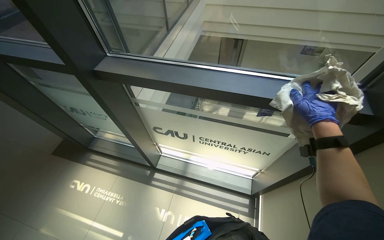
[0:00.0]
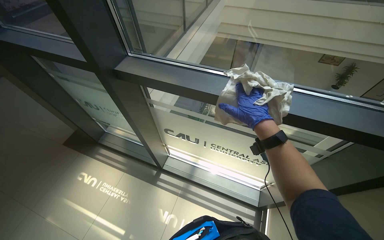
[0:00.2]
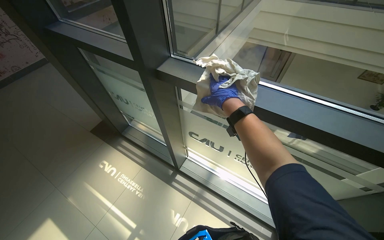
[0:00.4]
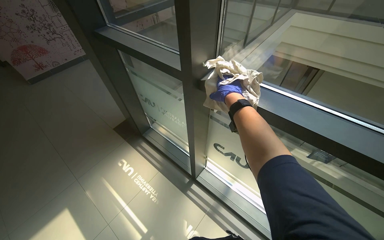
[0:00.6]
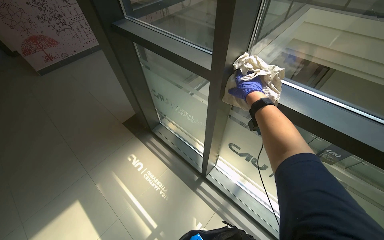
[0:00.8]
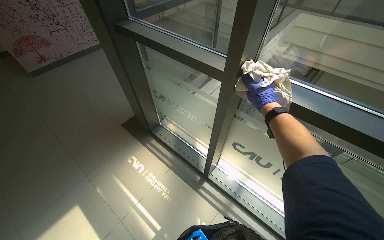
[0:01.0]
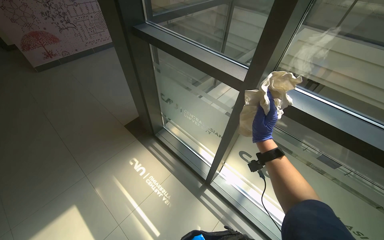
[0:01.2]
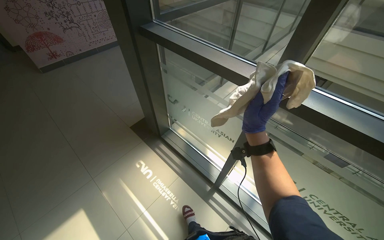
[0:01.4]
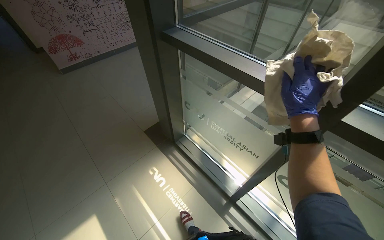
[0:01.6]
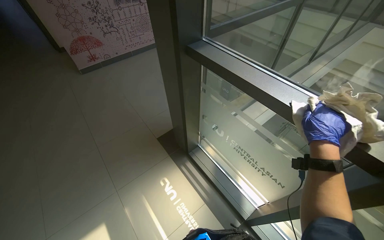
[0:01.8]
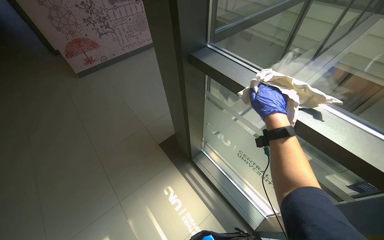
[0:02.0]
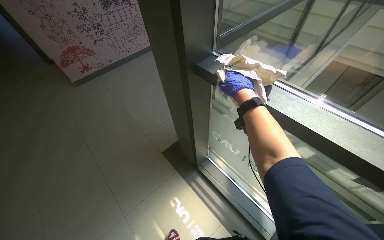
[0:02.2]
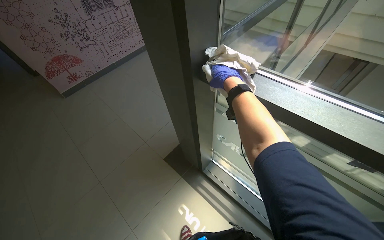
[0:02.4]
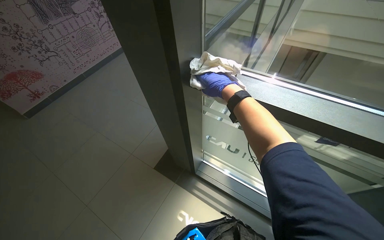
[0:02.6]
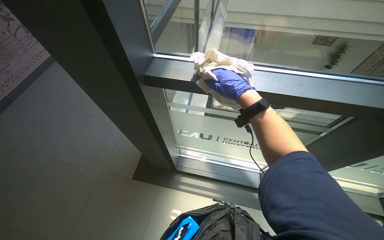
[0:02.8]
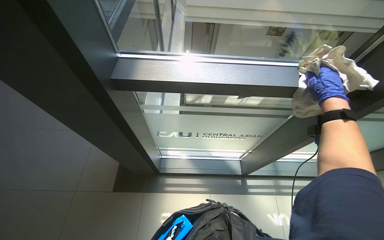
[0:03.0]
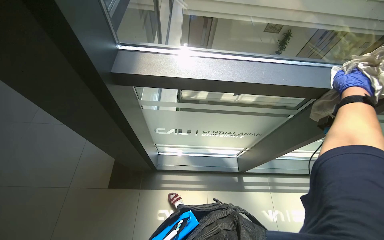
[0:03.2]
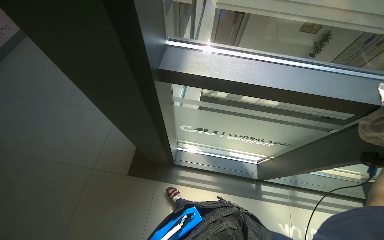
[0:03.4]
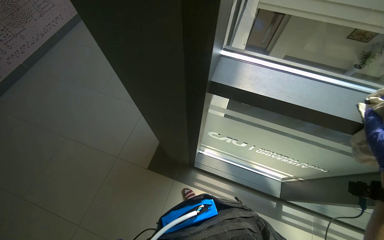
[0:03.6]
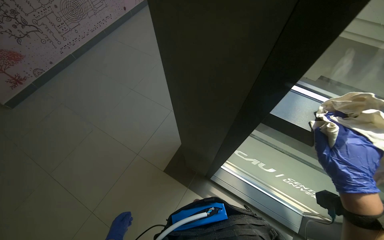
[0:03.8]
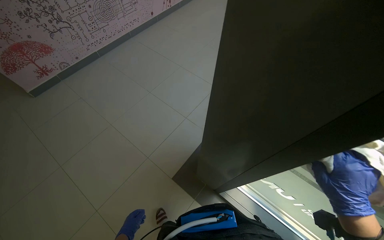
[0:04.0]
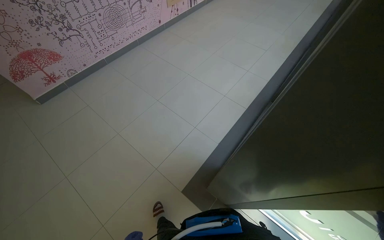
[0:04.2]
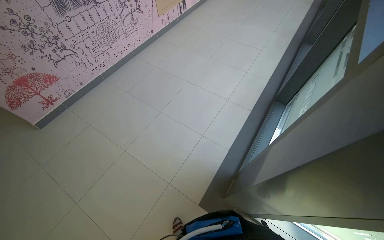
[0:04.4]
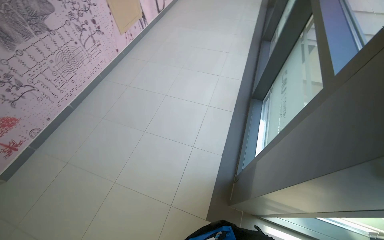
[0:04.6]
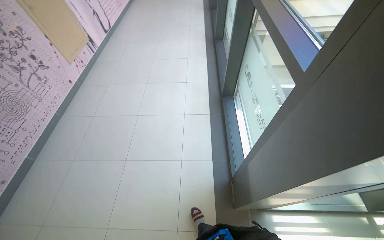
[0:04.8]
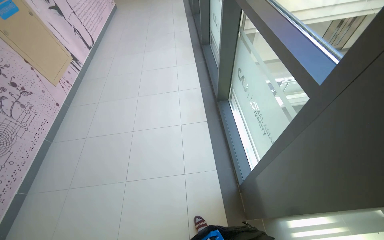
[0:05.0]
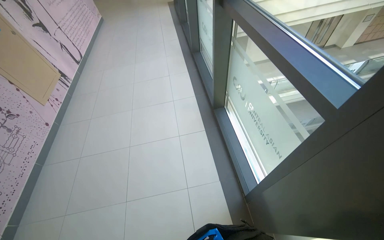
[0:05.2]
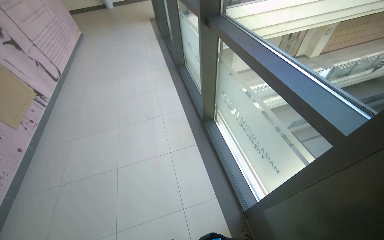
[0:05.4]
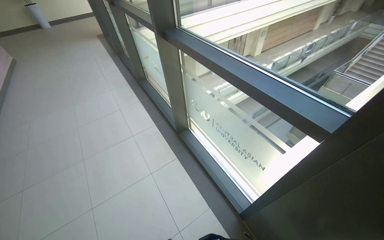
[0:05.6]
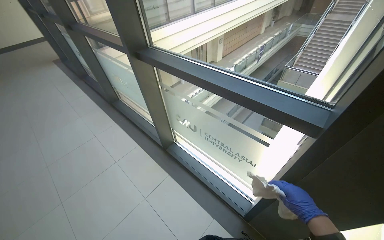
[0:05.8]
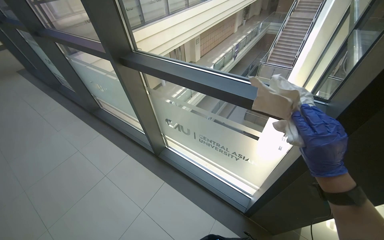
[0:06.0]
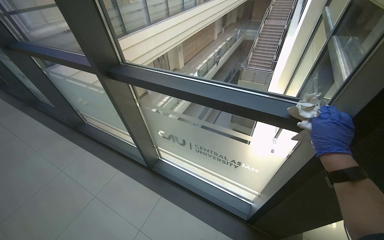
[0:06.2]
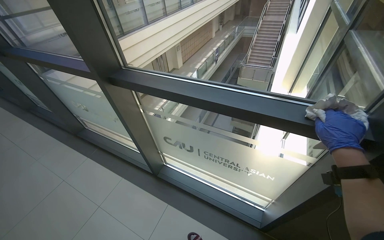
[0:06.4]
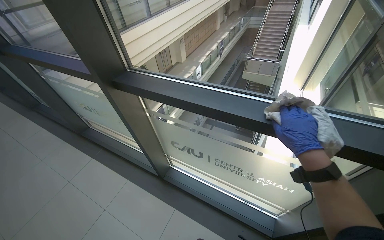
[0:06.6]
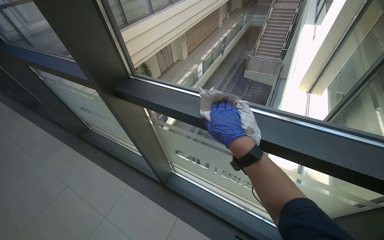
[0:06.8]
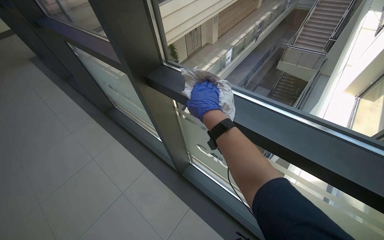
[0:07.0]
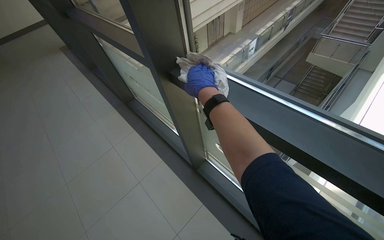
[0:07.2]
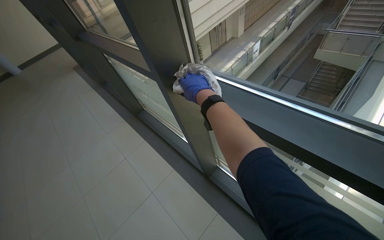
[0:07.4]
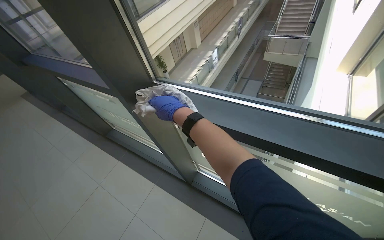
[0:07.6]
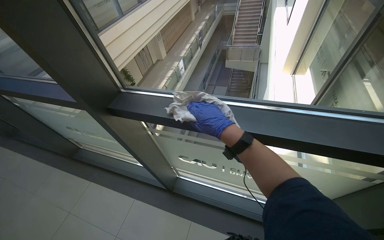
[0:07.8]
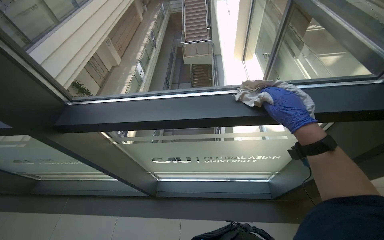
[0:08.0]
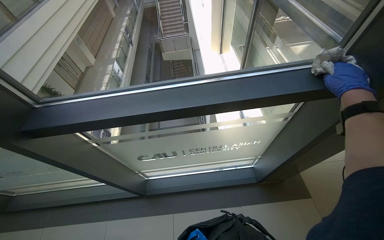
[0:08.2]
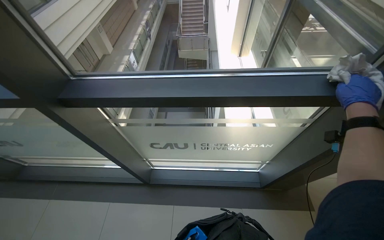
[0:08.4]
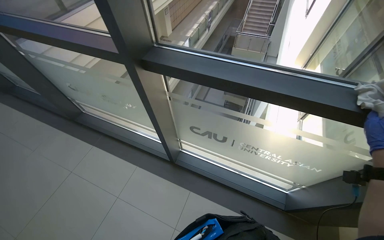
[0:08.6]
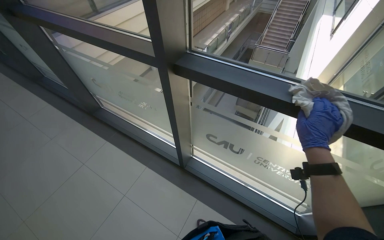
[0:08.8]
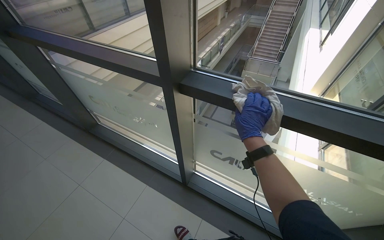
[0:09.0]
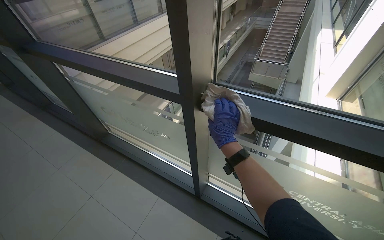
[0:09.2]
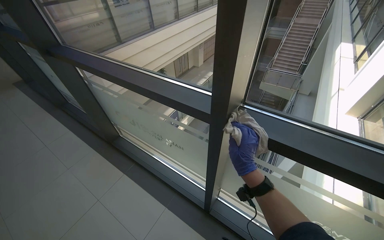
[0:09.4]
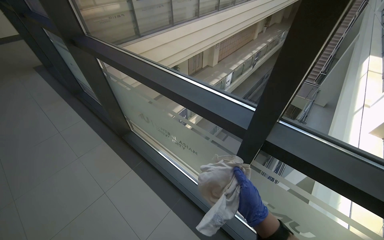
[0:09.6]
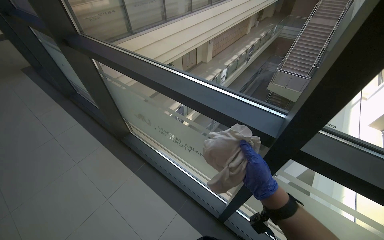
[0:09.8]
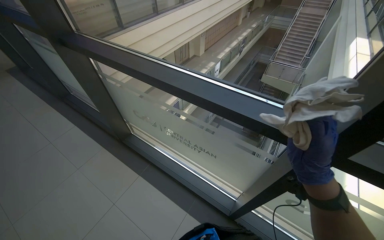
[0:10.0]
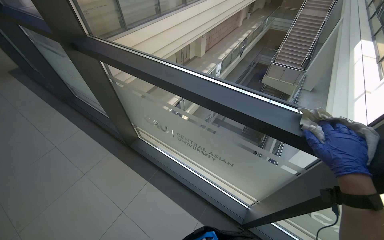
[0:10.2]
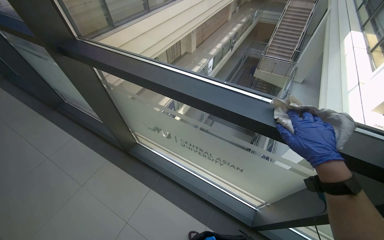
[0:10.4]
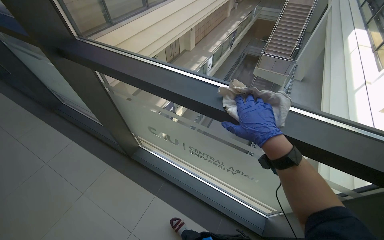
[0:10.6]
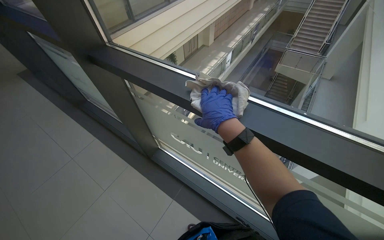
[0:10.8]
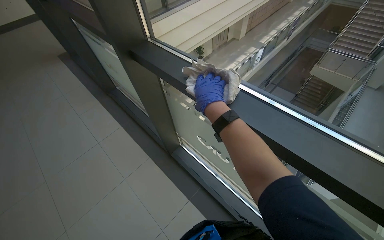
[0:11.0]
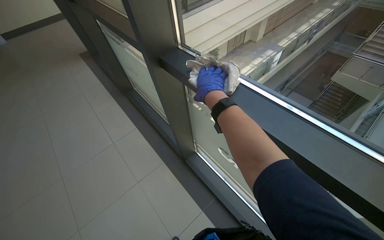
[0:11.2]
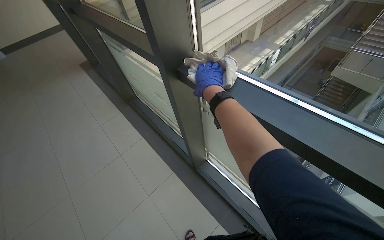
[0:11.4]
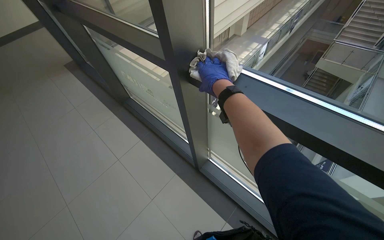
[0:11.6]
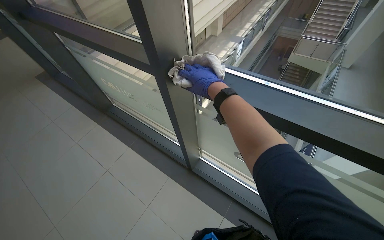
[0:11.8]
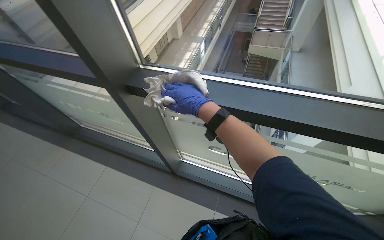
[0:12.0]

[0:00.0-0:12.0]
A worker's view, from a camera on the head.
Job: wiping surfaces.
The whole recording: Wiping window frames. The worker wipes the window frames with a cloth.
0:00.0 to 0:01.6: The head travels some 60 cm. The wearer looks about 30 degrees further to the left.
0:01.6 to 0:03.0: The head travels about 50 cm. The head rotates about 45 degrees to the right.
0:04.4 to 0:06.0: The camera is carried roughly 80 cm. The wearer looks about 90 degrees further to the right. The view tips upward by roughly 15 degrees.
0:06.0 to 0:07.6: The camera travels approximately 50 cm.
0:09.0 to 0:10.4: The camera travels some 70 cm.

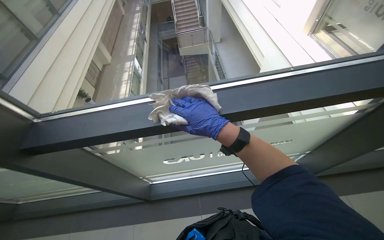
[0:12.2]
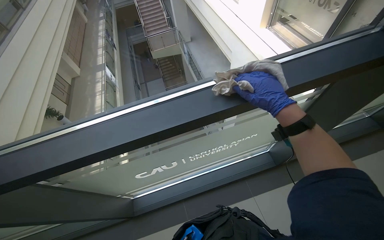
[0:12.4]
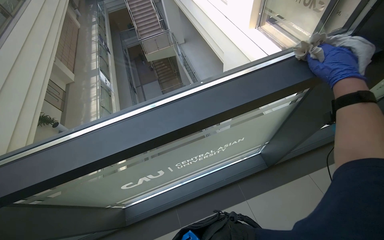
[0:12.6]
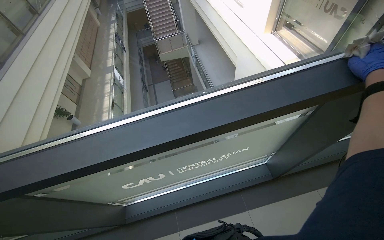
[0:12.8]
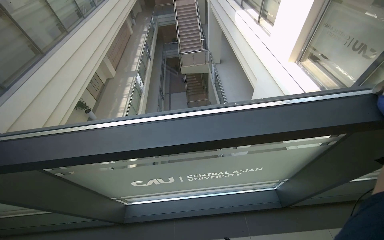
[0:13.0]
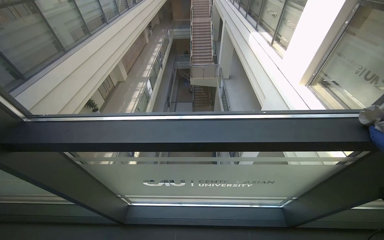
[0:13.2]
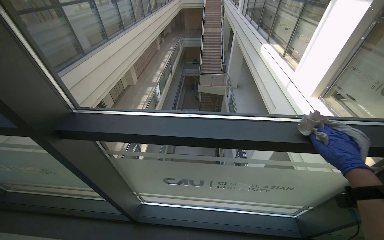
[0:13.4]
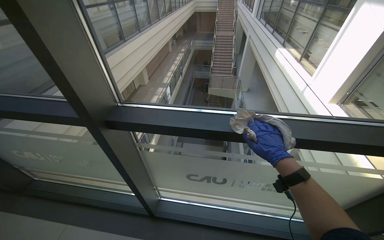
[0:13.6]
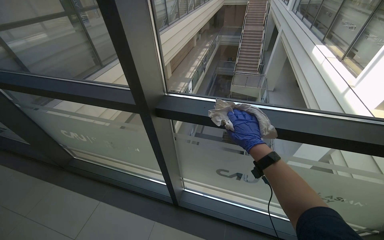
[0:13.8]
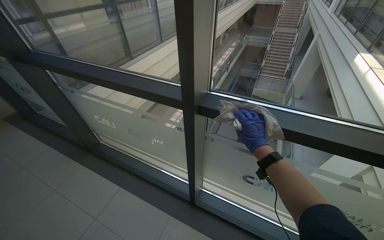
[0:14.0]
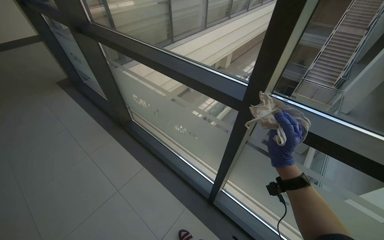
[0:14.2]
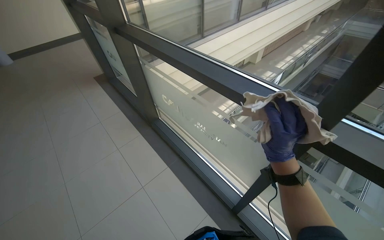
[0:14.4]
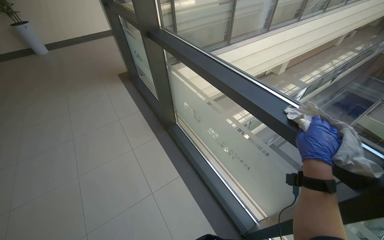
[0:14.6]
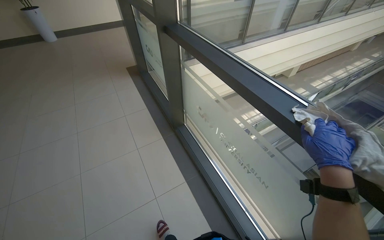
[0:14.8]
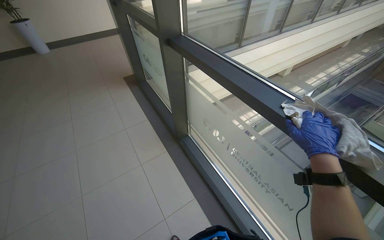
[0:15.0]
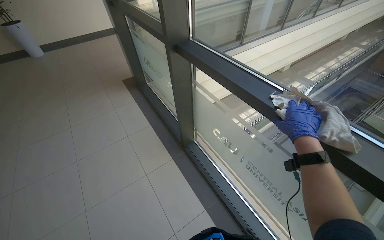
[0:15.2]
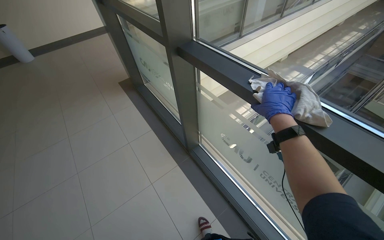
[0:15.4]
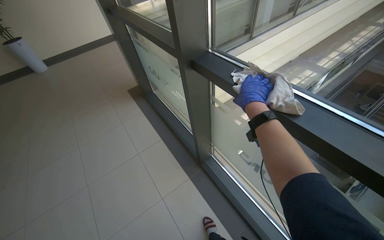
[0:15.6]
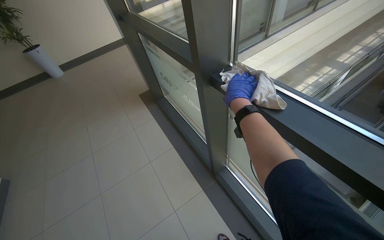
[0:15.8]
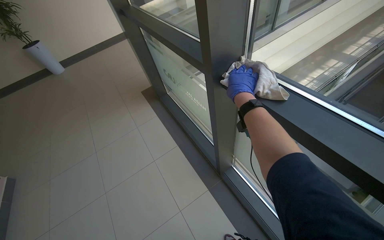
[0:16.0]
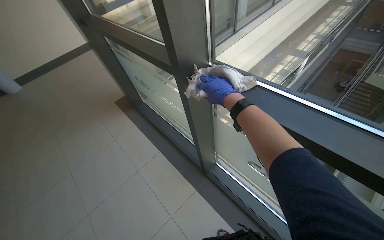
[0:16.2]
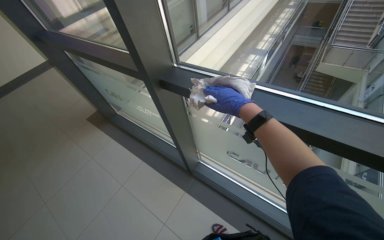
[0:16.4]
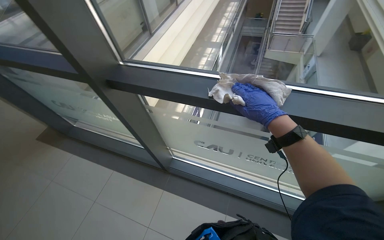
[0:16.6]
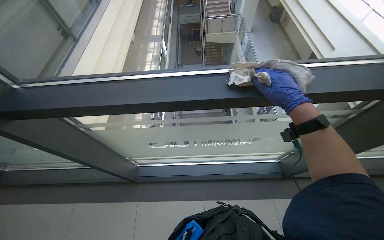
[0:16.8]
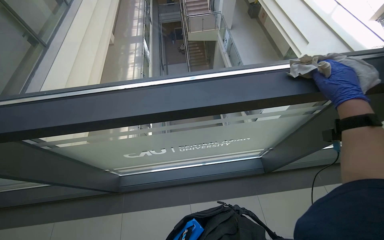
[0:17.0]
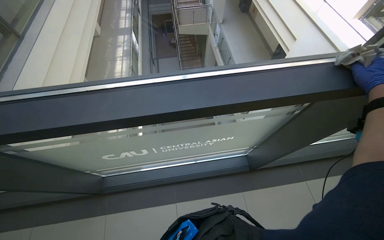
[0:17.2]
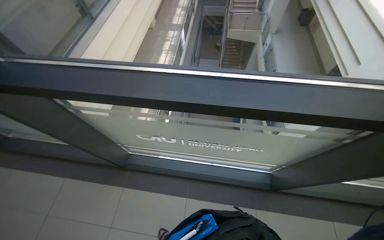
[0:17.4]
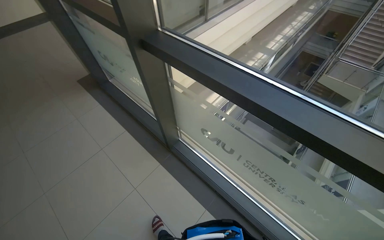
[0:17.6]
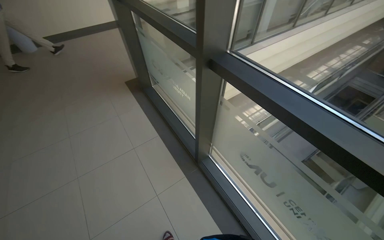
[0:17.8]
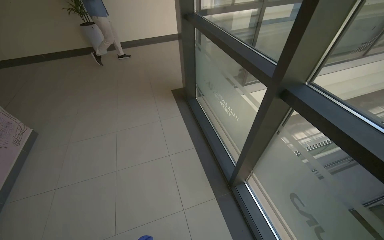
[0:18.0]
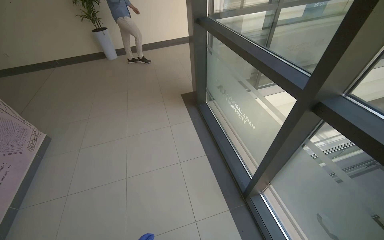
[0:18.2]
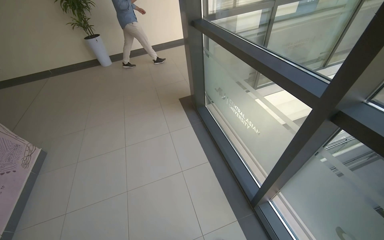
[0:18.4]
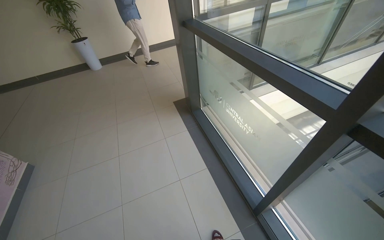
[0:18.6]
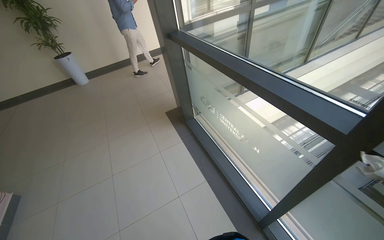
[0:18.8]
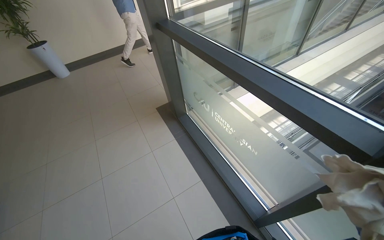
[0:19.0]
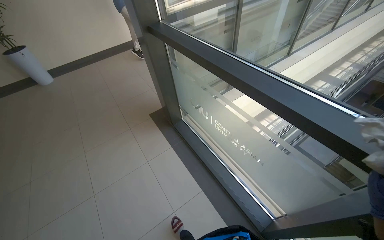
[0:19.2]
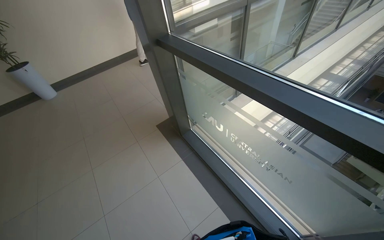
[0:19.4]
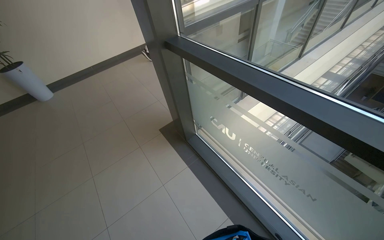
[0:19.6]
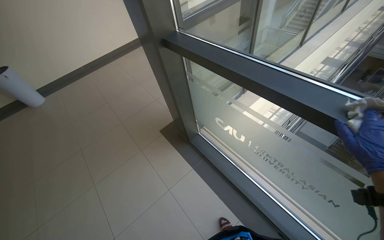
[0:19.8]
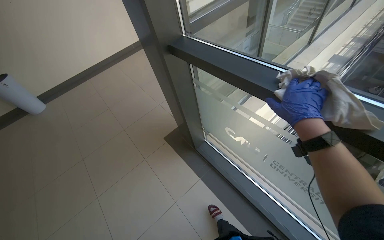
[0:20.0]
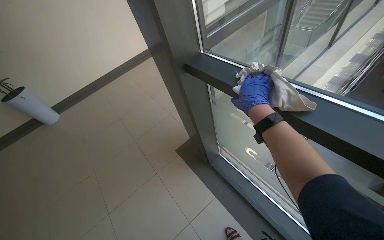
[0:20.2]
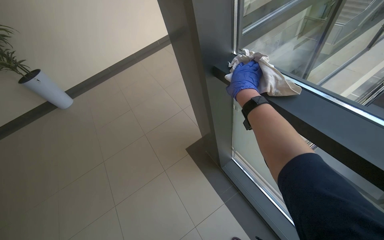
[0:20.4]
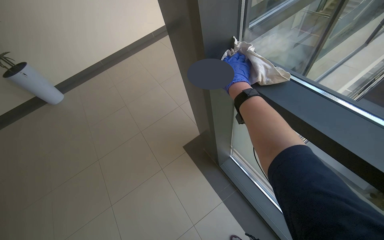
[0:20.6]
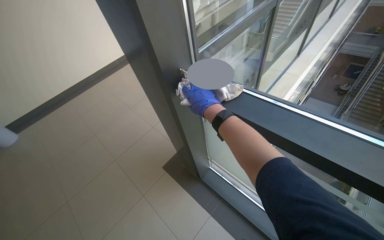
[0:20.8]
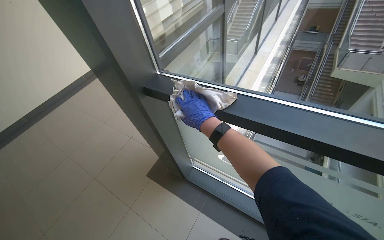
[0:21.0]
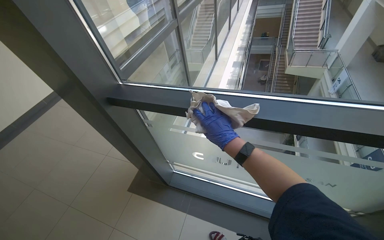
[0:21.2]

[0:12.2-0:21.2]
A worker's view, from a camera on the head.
Job: wiping surfaces.
The whole recording: Wiping window frames. The worker wipes the window frames with a cloth.
0:12.2 to 0:13.8: The wearer looks roughly 25 degrees further to the left.
0:13.8 to 0:15.2: The head turns to the left by some 40 degrees.
0:15.2 to 0:16.6: The wearer looks some 35 degrees further to the right.
0:16.6 to 0:18.2: The wearer's head swings some 50 degrees to the left.
0:18.2 to 0:19.8: The wearer moves some 90 cm. The wearer looks approximately 25 degrees further to the right.
0:19.8 to 0:21.2: The wearer's head swings approximately 30 degrees to the right.
